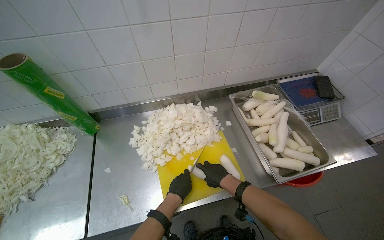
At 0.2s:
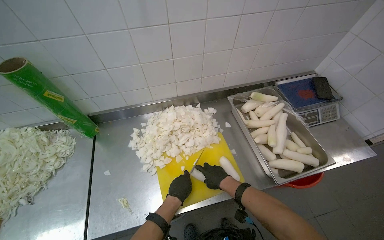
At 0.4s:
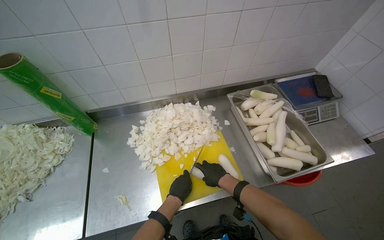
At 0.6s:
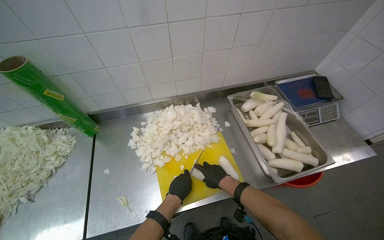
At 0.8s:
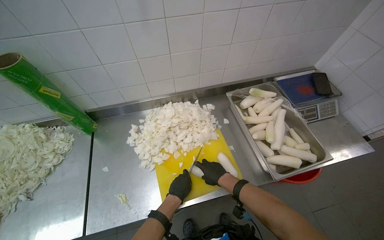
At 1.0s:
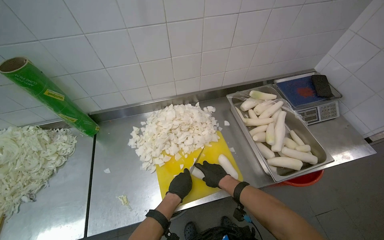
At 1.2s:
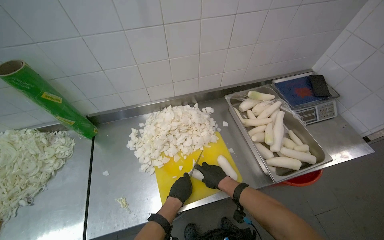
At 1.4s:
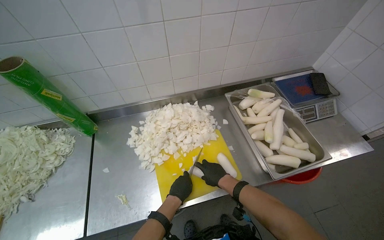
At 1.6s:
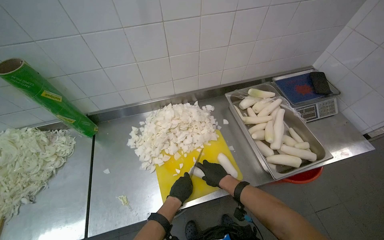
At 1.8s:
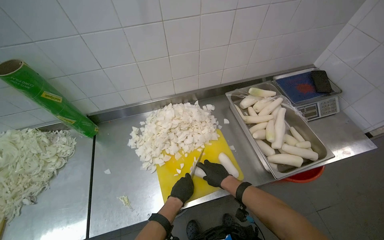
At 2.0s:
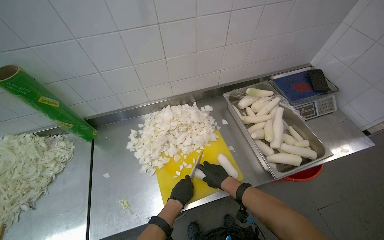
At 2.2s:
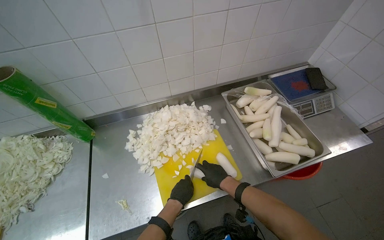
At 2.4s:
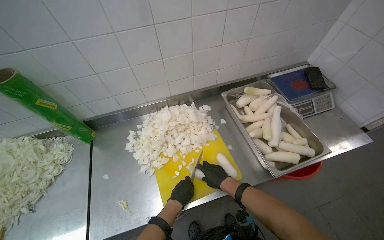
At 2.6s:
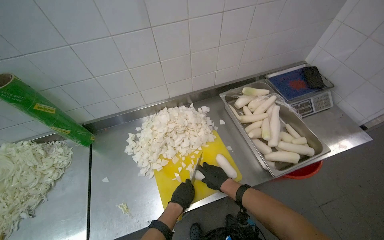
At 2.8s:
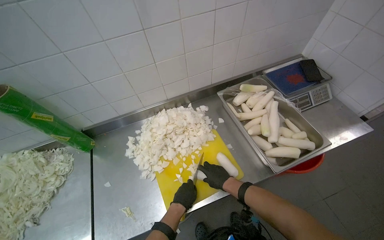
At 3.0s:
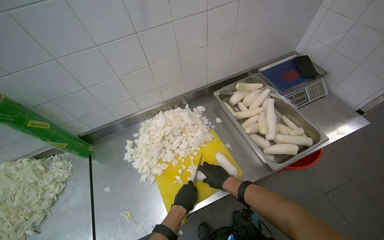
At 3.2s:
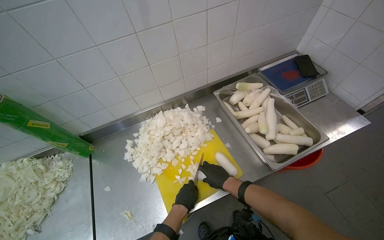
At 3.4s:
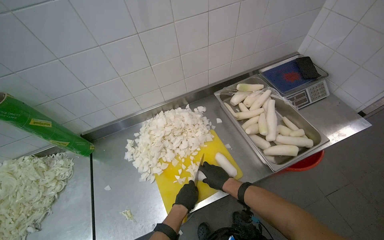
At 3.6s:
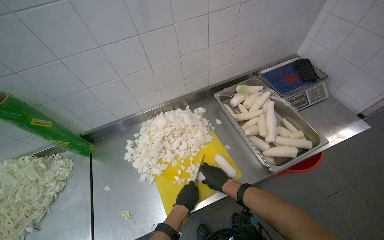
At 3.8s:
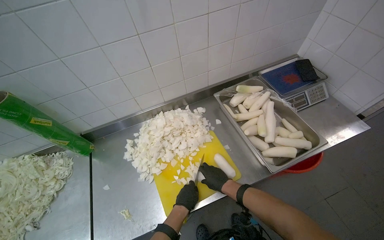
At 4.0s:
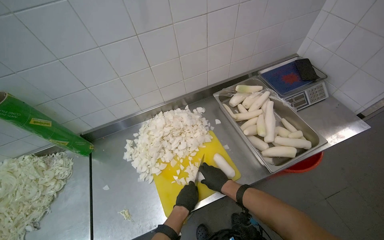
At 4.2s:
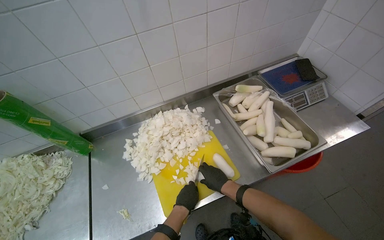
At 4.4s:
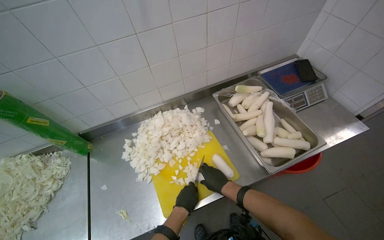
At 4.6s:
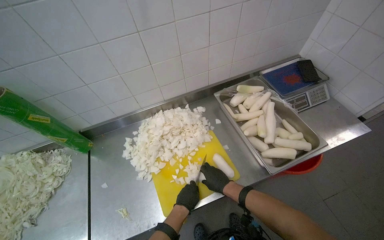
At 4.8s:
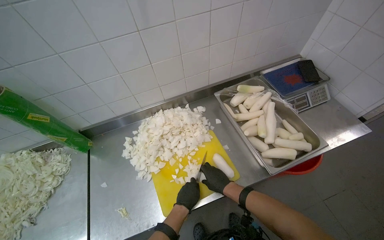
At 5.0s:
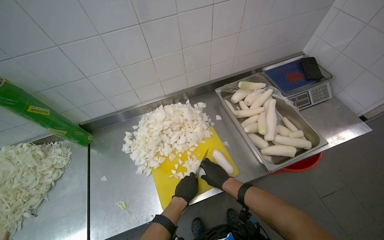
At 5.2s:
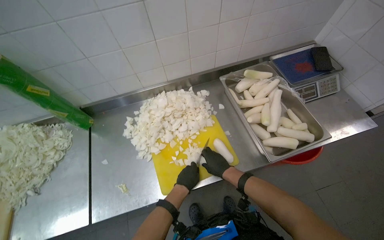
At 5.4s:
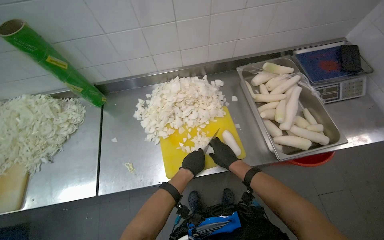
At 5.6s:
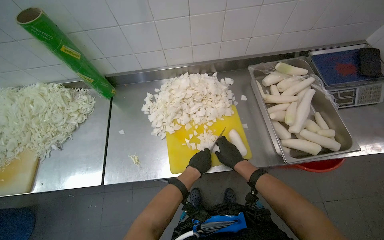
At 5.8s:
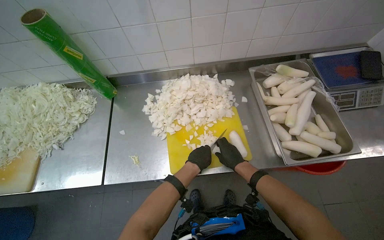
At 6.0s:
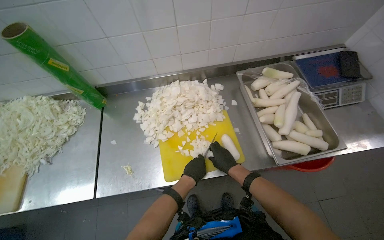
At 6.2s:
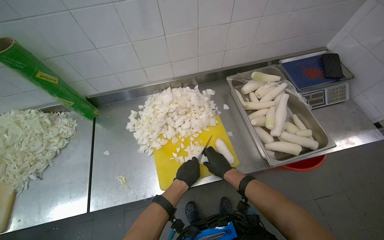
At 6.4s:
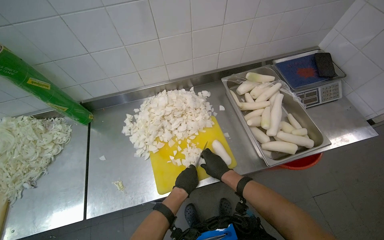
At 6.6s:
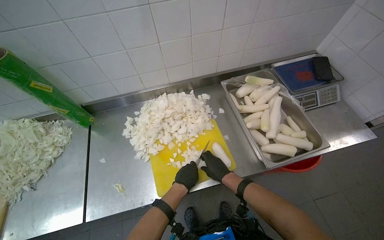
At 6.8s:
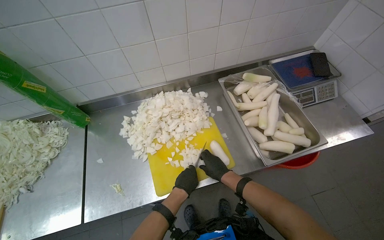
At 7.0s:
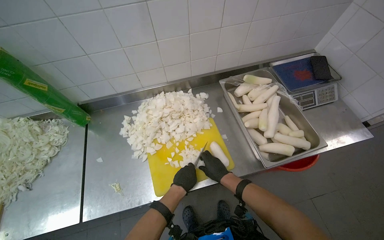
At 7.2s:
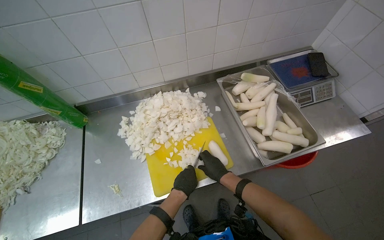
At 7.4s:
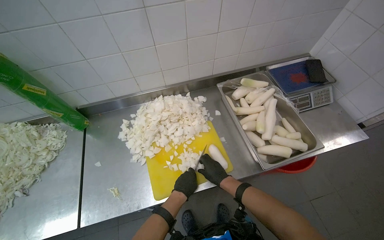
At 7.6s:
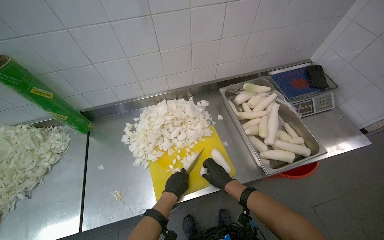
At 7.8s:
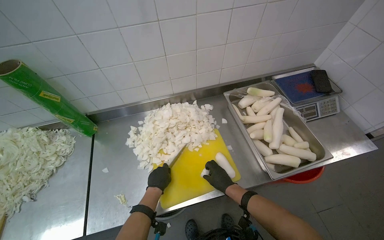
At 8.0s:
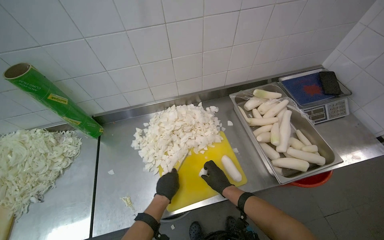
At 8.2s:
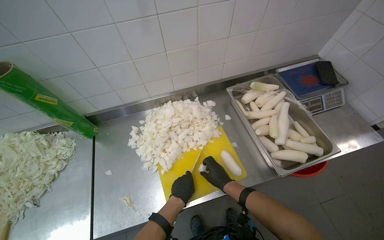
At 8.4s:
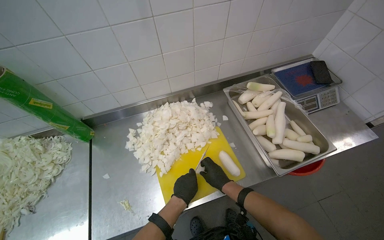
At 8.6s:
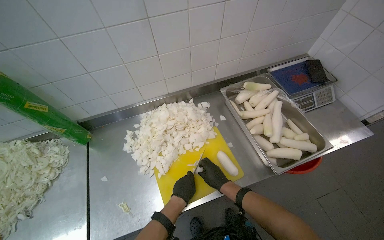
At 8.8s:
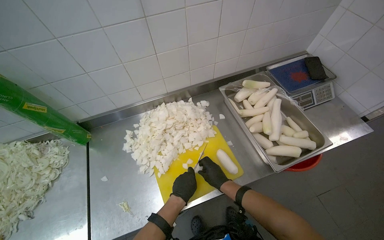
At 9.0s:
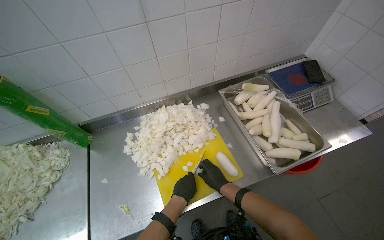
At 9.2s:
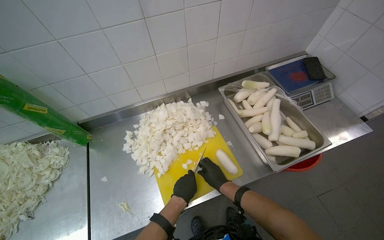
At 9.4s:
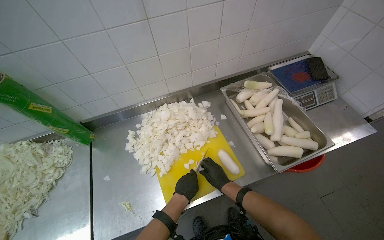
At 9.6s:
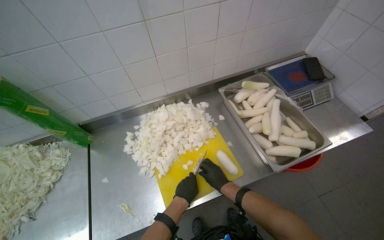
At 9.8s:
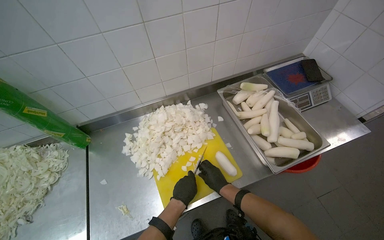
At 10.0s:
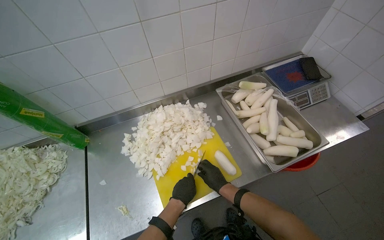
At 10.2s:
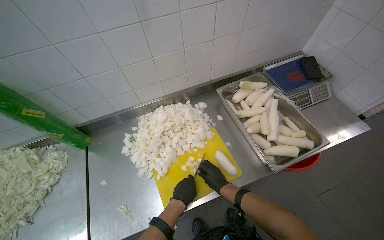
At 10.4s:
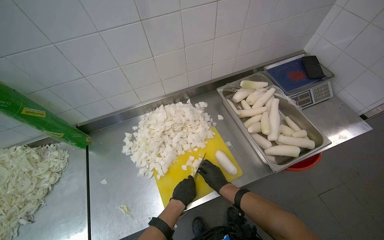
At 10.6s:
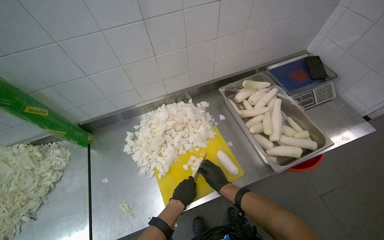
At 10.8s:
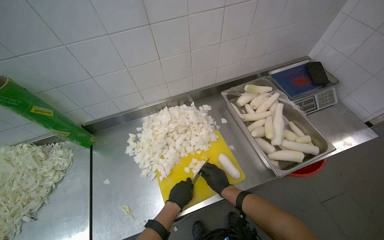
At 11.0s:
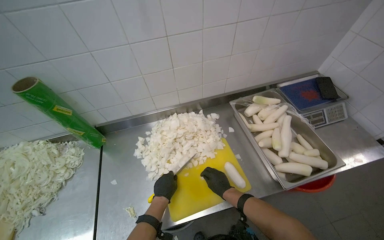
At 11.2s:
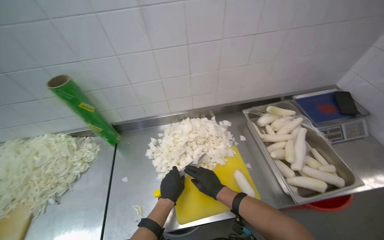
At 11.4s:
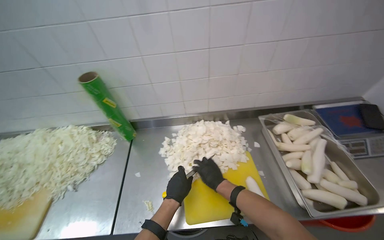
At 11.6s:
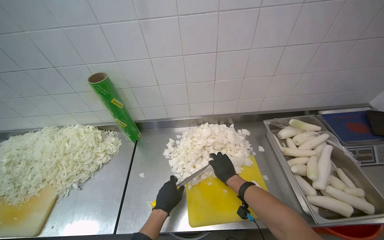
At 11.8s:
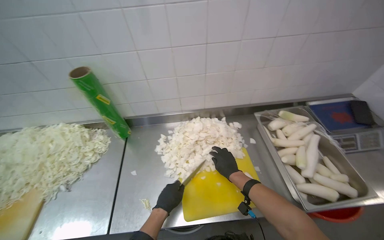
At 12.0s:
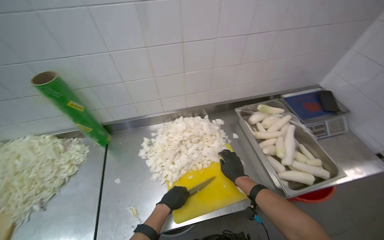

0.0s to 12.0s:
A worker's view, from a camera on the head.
Job: preparing food.
The whole recording: Chopping white radishes. The worker chops white radishes into small pieces on a yellow cutting board.
0.0s to 4.4s: The hands are busy where they are.
6.0s to 7.6s: The hands are busy where they are.
9.0s to 10.4s: The hands make small movements and keep their place.
10.4s to 12.0s: The right hand moves up the picture and nearer to the camera, roughly 15 cm; the left hand heads to the left, covering about 10 cm.

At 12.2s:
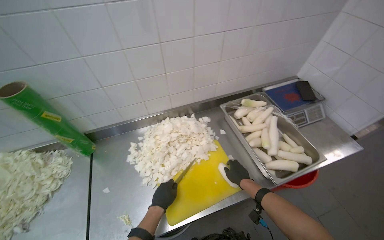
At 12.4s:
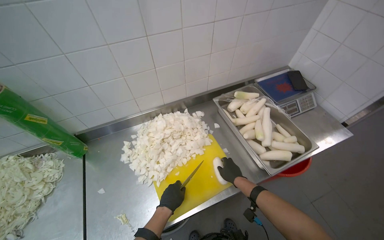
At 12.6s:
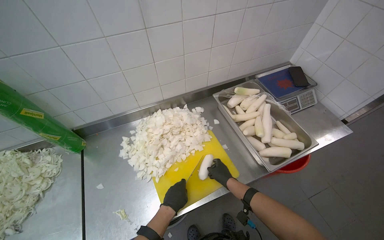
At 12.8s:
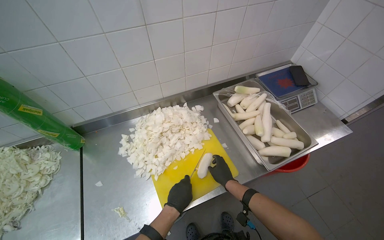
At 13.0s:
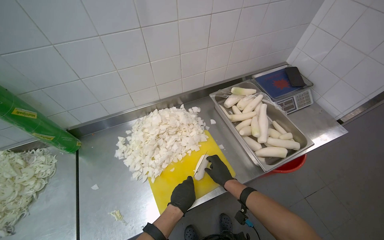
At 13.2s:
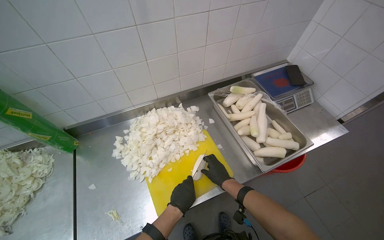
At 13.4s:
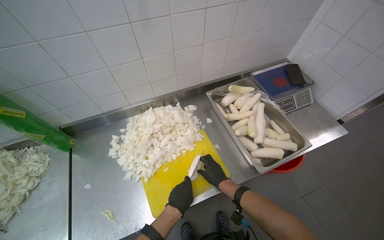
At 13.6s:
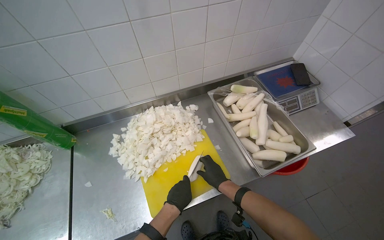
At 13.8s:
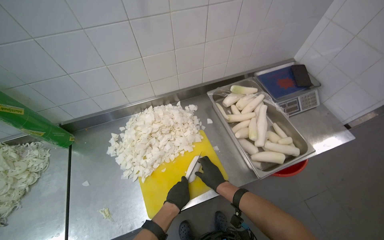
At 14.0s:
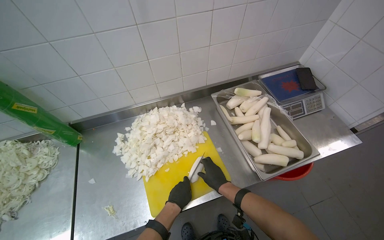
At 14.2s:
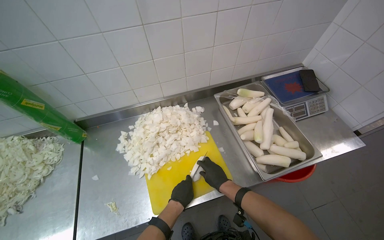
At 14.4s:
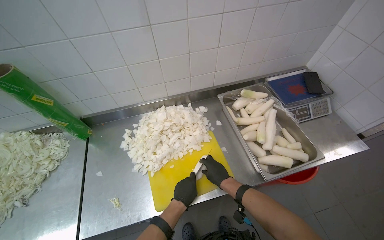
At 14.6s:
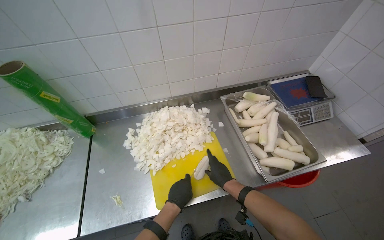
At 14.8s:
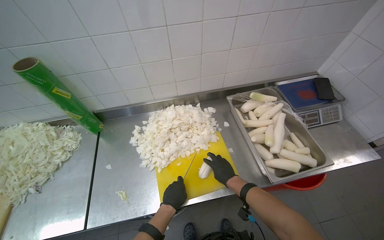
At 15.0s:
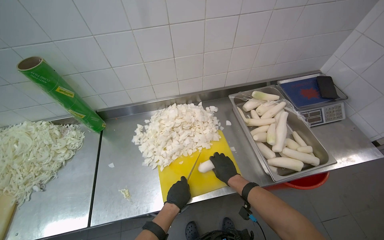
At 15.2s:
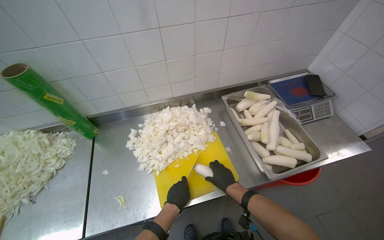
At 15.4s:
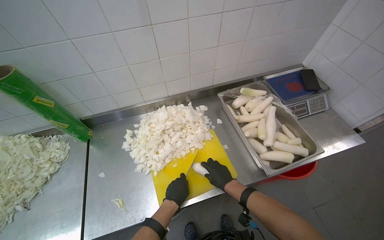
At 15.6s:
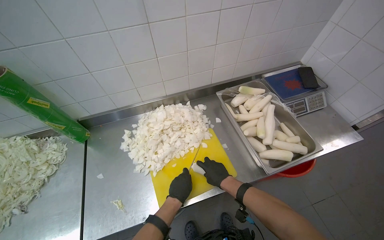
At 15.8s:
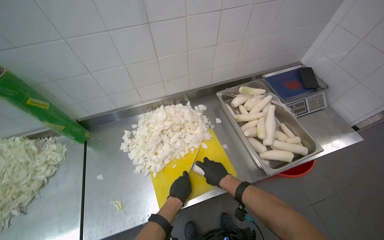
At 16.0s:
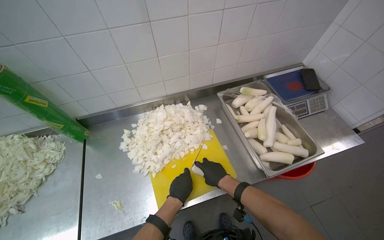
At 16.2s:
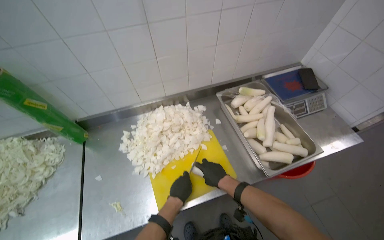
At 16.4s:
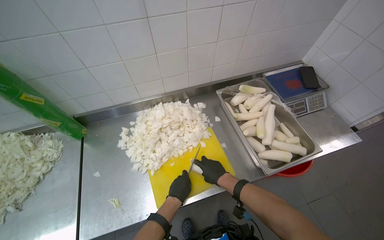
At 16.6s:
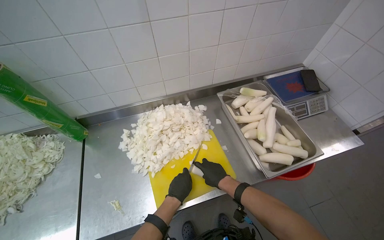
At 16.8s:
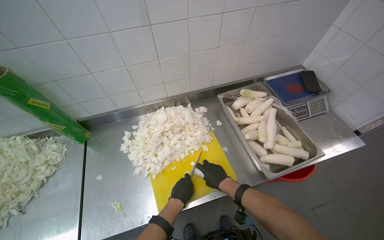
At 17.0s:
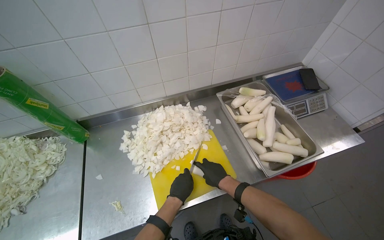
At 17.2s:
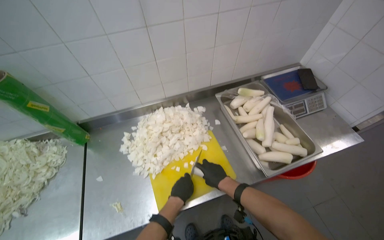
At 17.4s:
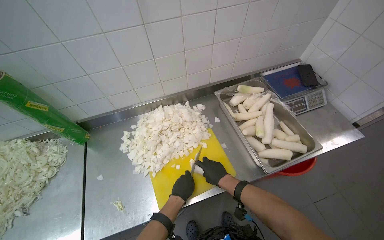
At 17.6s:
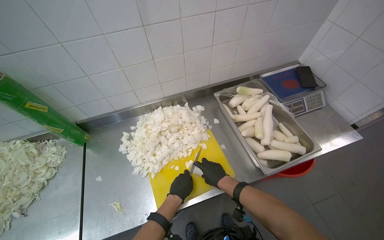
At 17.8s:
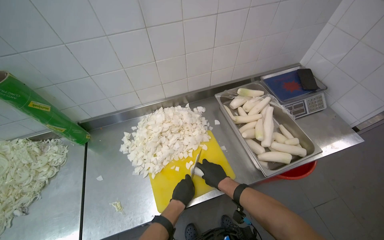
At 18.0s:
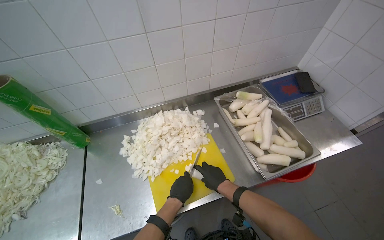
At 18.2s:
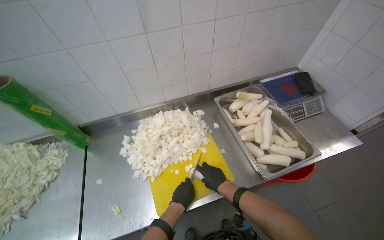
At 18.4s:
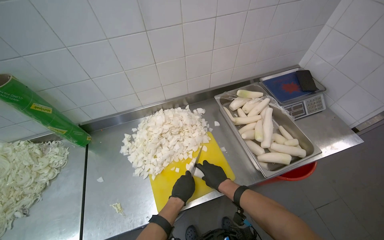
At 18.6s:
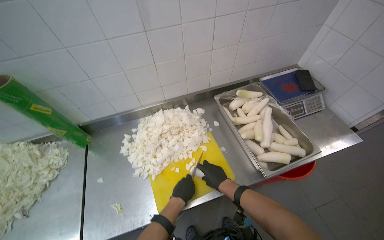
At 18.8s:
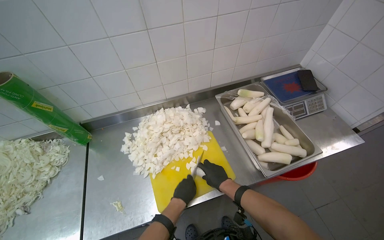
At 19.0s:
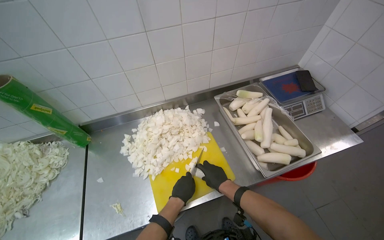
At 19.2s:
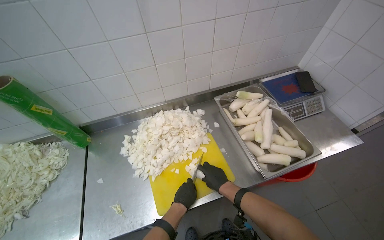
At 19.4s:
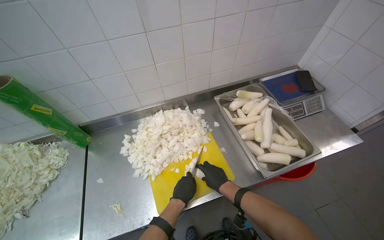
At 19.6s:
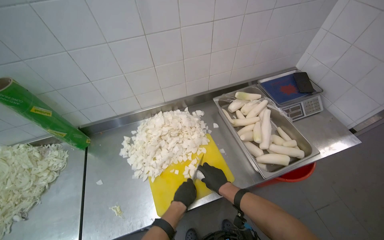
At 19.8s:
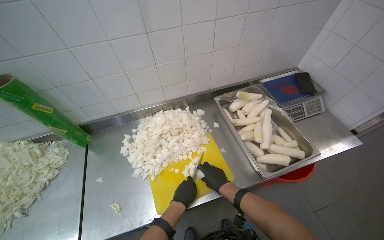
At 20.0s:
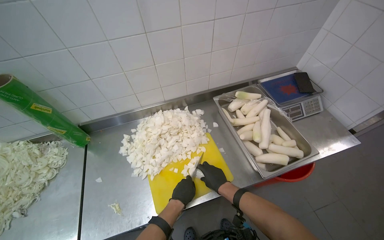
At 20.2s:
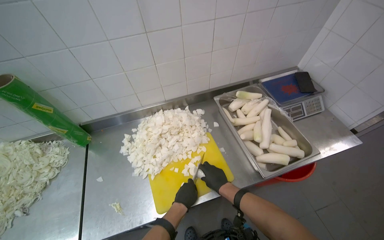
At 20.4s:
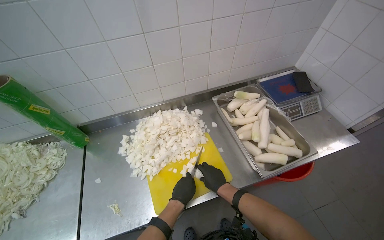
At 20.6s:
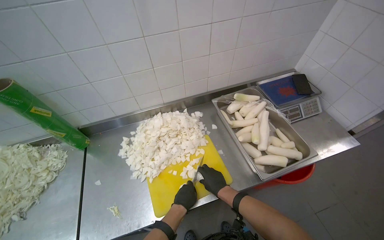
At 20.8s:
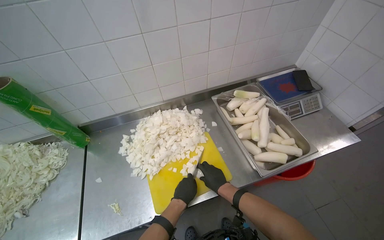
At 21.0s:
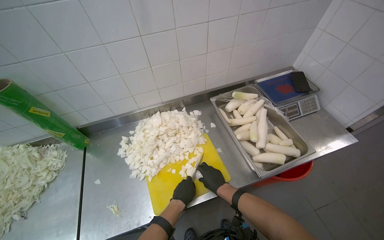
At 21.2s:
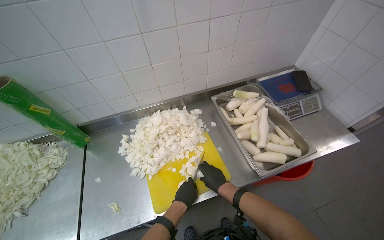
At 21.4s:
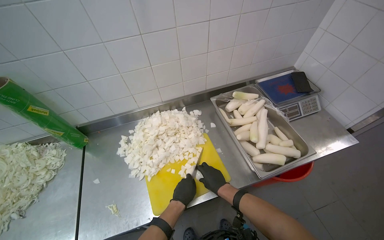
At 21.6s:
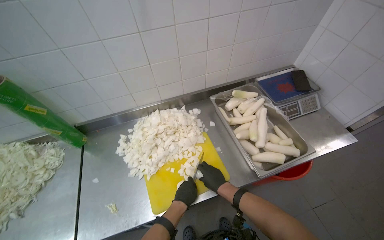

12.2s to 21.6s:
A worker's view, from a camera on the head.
Job: preparing food.
The whole recording: Chopping white radishes. The worker chops white radishes into small pieces on a yellow cutting board.
12.2s to 13.8s: The left hand travels to the right by roughly 15 cm.
13.8s to 21.6s: The hands are busy where they are.
